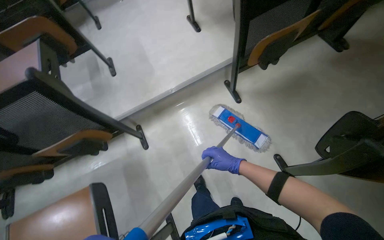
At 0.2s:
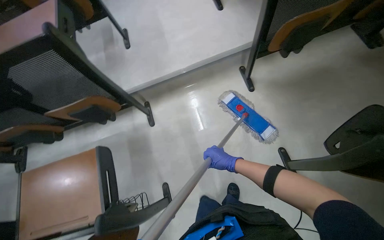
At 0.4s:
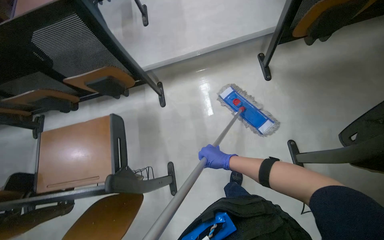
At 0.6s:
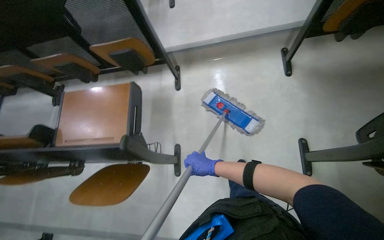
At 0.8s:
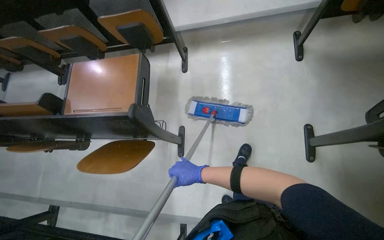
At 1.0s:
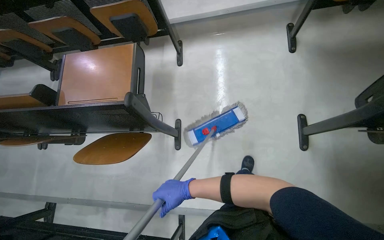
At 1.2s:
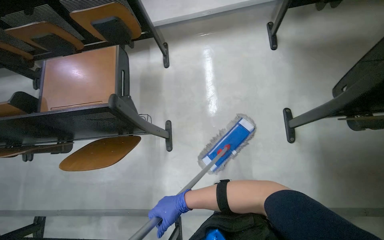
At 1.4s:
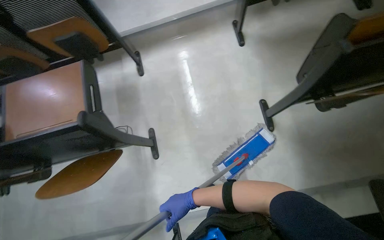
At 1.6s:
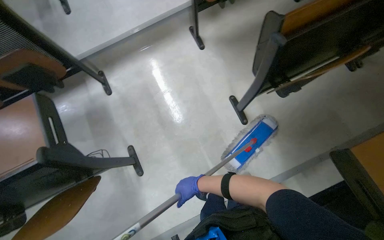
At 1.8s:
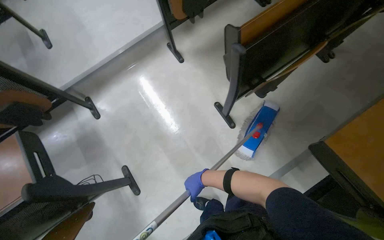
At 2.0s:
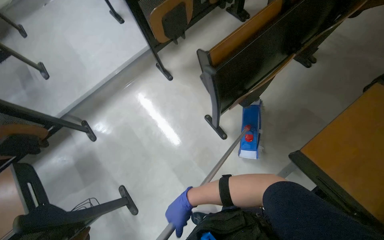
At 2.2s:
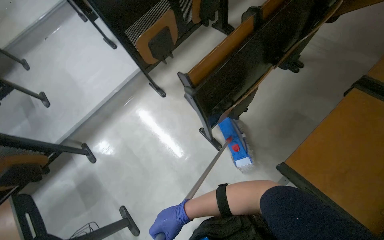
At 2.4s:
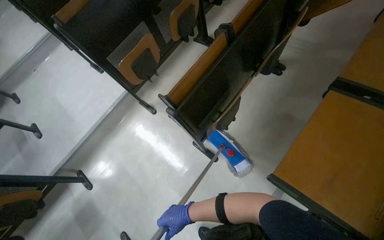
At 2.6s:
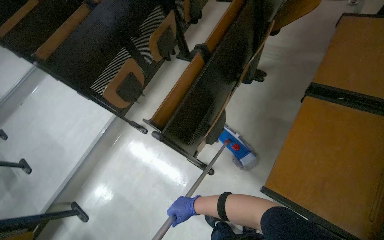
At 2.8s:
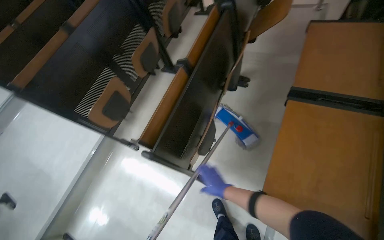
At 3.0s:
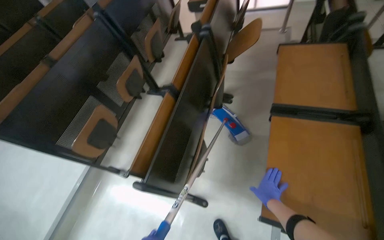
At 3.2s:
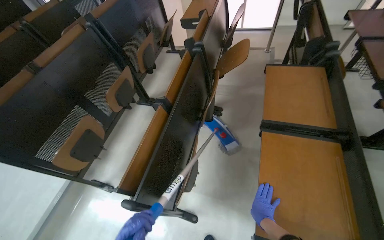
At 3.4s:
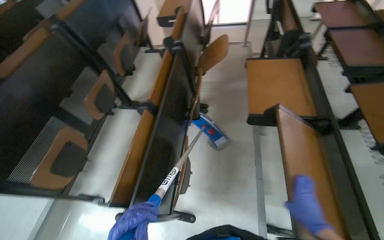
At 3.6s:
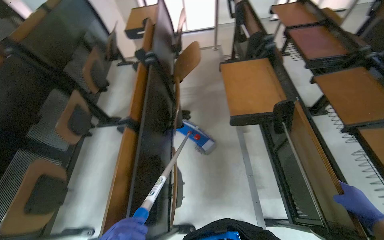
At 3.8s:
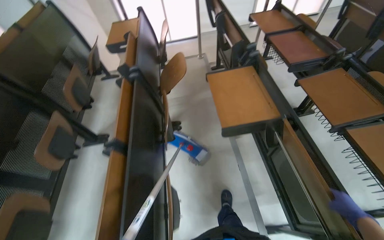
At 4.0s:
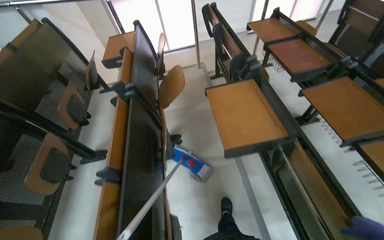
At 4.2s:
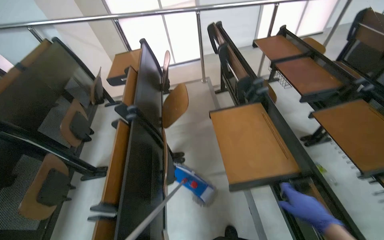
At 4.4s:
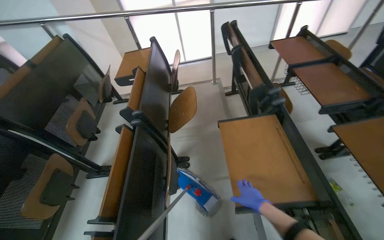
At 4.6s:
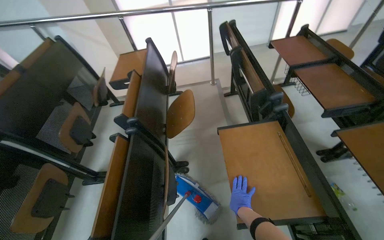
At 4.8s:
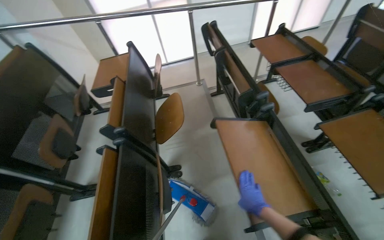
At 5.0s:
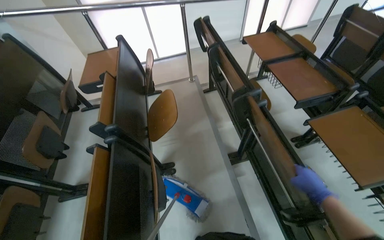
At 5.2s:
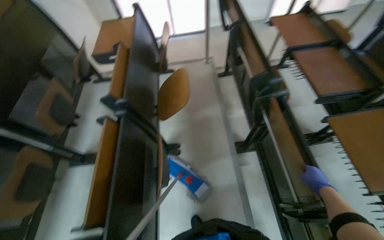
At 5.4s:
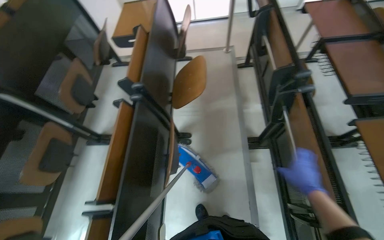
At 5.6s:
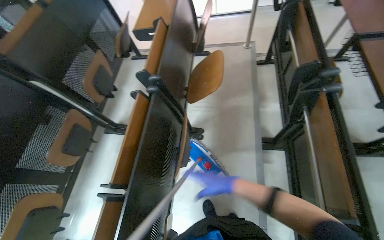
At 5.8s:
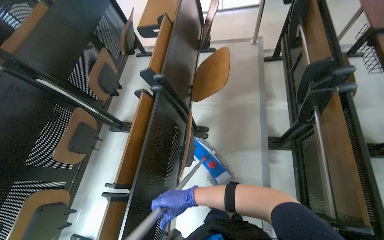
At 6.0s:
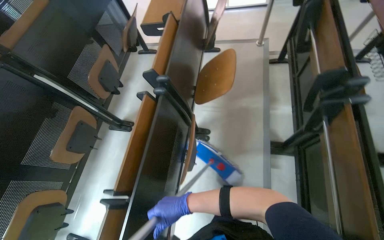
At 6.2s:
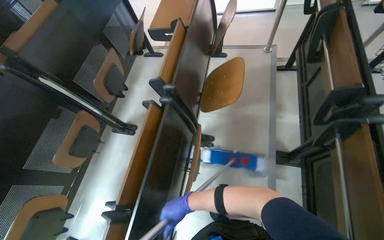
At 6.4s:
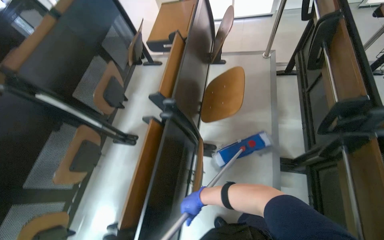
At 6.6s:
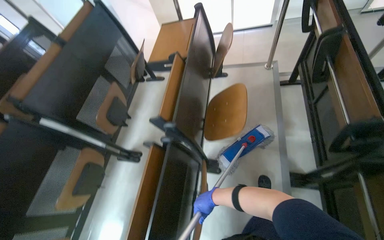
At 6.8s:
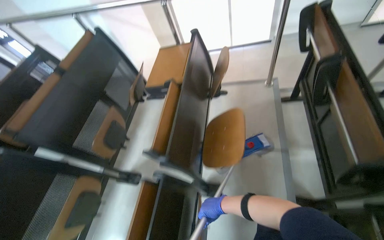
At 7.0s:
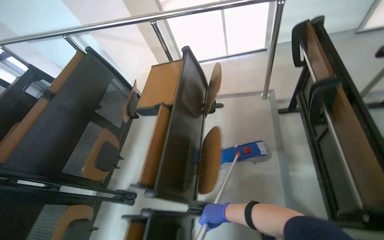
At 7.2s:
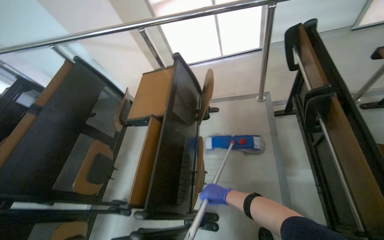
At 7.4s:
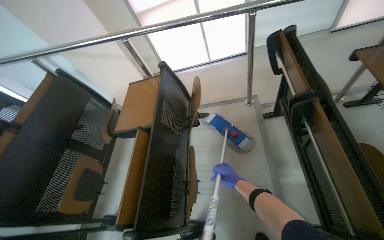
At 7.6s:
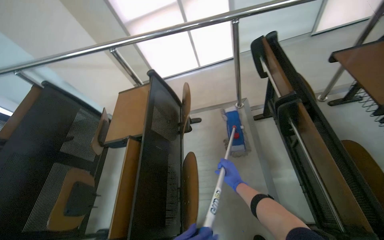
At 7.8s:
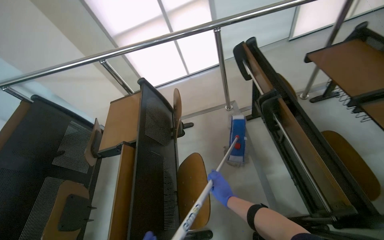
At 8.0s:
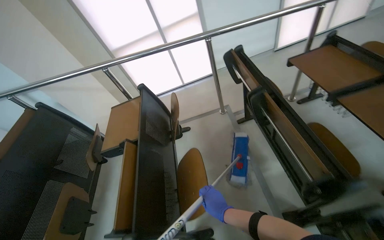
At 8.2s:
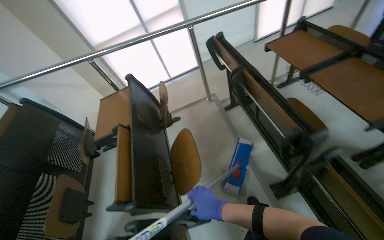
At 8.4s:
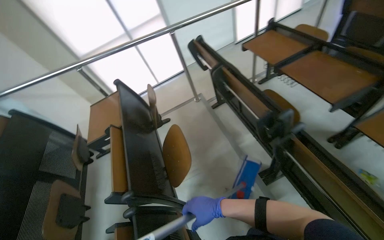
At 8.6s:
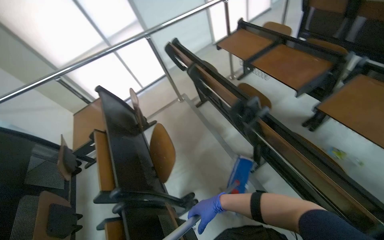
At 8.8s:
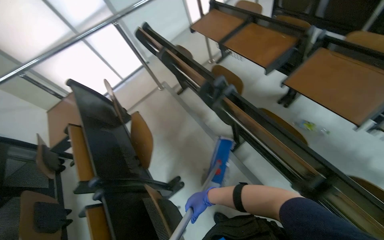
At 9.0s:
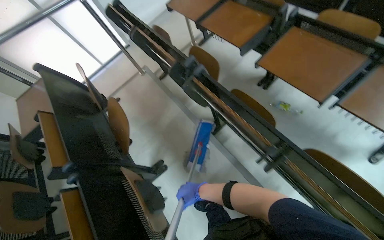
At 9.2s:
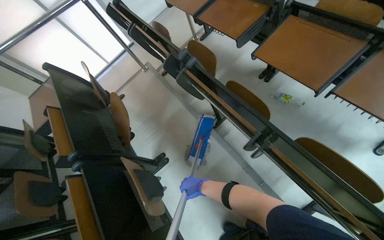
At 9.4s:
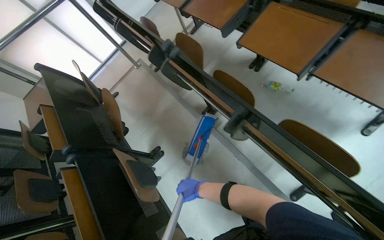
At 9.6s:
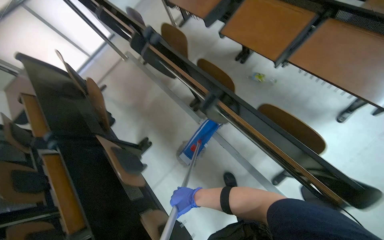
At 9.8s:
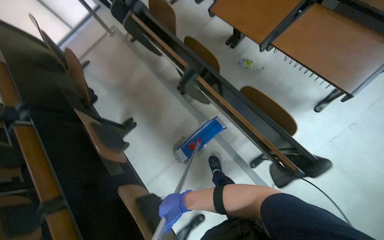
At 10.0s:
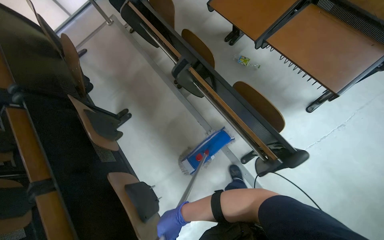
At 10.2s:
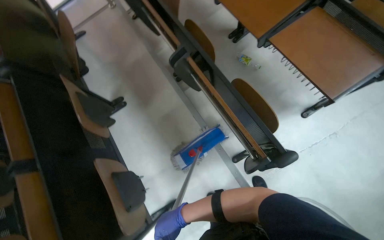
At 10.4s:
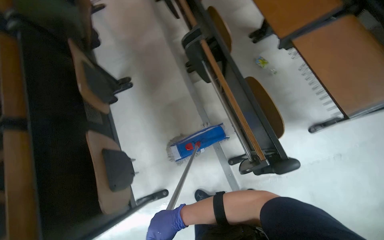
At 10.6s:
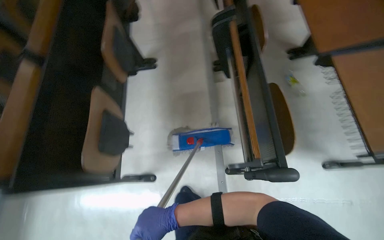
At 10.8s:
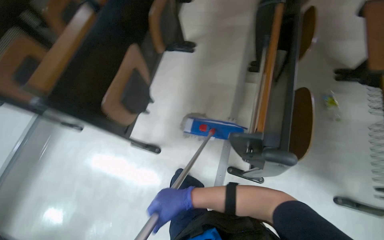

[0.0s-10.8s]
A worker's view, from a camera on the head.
Job: mopping floor.
The whole recording: Cleaning auditorium floor. The worker moves chairs and mops the floor in the auditorium.
0.0s to 1.6s: The camera is carried about 40 cm.
1.6s to 3.0s: The camera travels approximately 60 cm. The camera pitches upward, by some 25 degrees. The scene turns approximately 45 degrees counterclockwise in the picture.
3.0s to 4.6s: The camera travels roughly 50 cm. The head turns to the right by about 20 degrees.
4.6s to 6.2s: The view tips downward by about 15 degrees. The right hand moves to the left, some 30 cm.
6.2s to 7.8s: The head travels about 50 cm. The wearer looks approximately 15 degrees further upward.
7.8s to 9.2s: The camera is carried approximately 80 cm. The wearer looks approximately 30 degrees further to the right.
9.2s to 10.8s: The wearer moves approximately 60 cm. Everything in view rotates some 55 degrees clockwise.

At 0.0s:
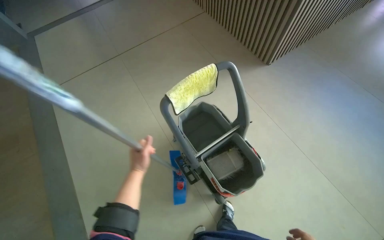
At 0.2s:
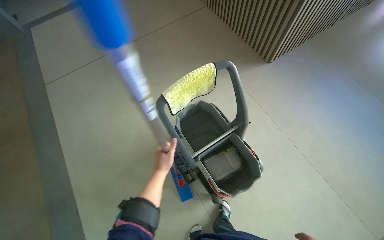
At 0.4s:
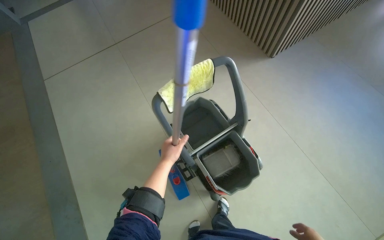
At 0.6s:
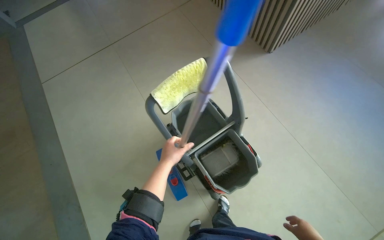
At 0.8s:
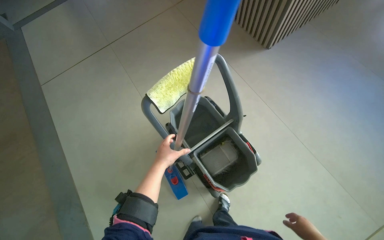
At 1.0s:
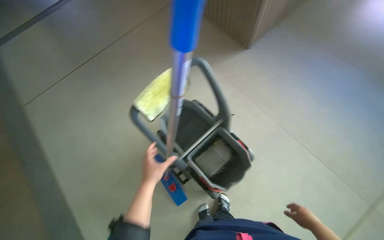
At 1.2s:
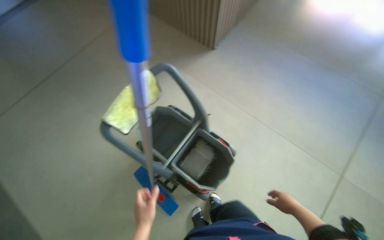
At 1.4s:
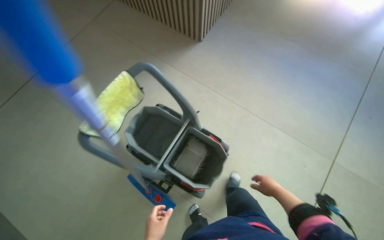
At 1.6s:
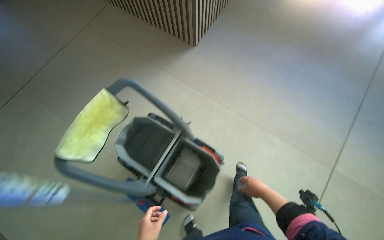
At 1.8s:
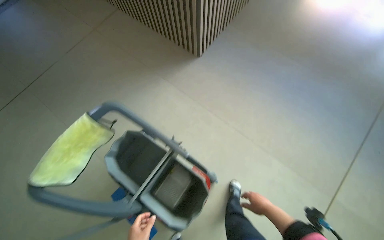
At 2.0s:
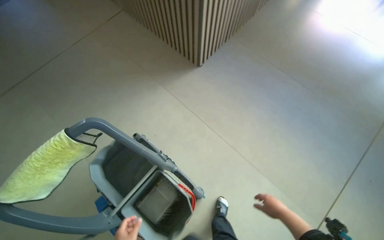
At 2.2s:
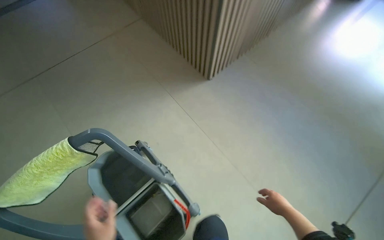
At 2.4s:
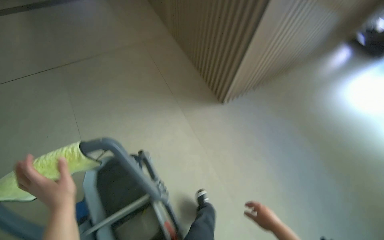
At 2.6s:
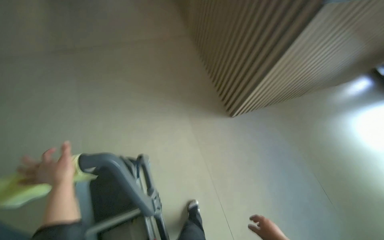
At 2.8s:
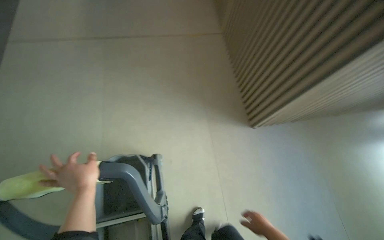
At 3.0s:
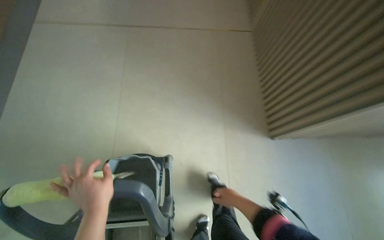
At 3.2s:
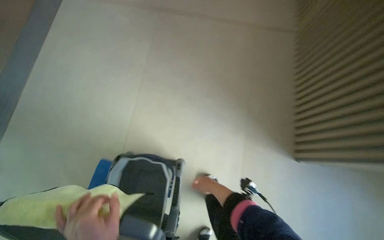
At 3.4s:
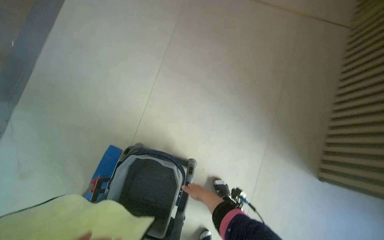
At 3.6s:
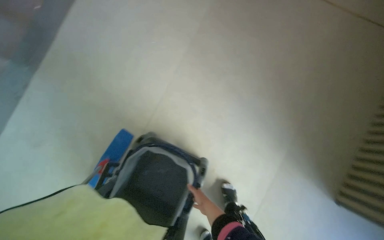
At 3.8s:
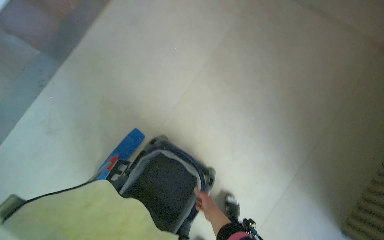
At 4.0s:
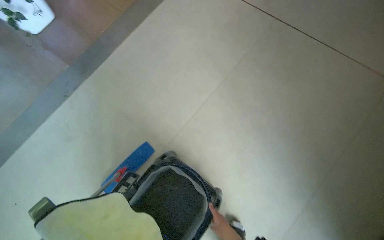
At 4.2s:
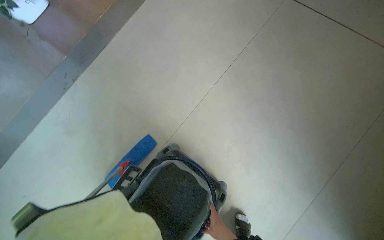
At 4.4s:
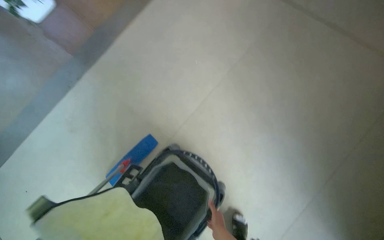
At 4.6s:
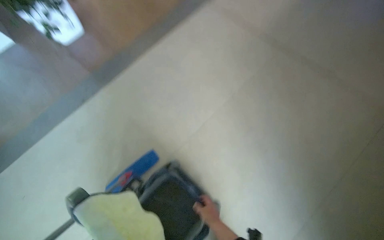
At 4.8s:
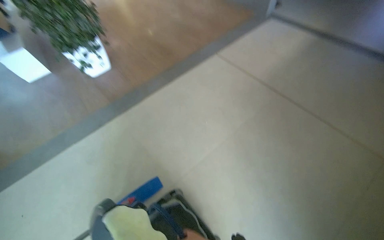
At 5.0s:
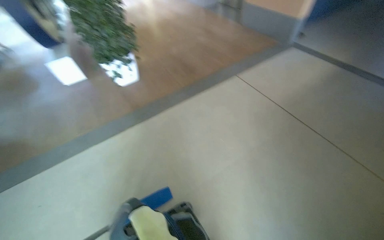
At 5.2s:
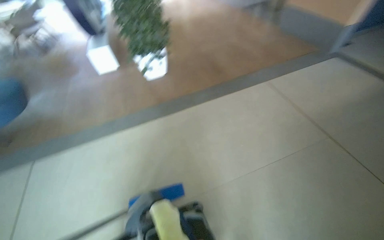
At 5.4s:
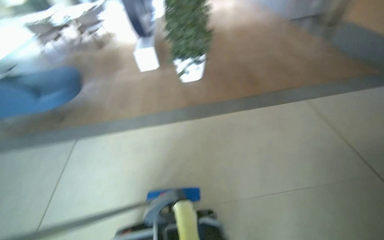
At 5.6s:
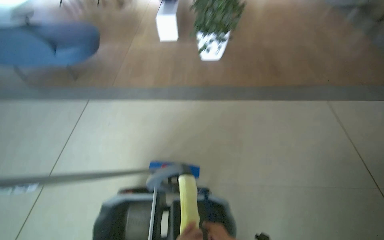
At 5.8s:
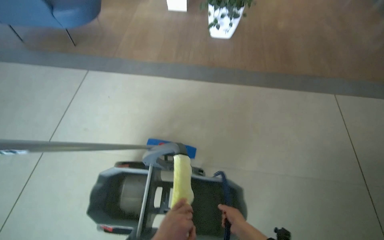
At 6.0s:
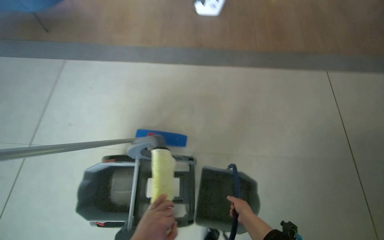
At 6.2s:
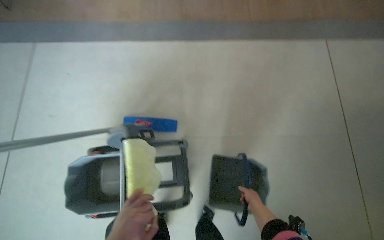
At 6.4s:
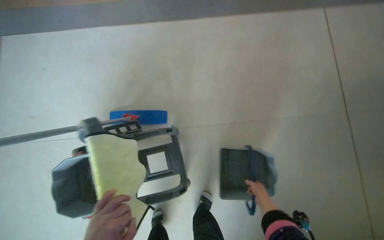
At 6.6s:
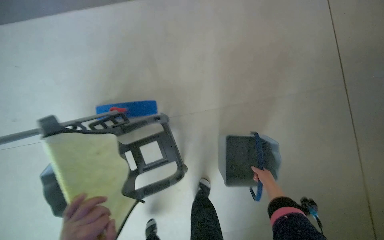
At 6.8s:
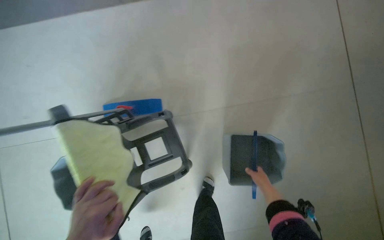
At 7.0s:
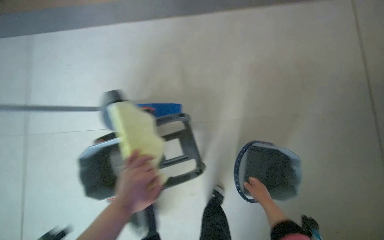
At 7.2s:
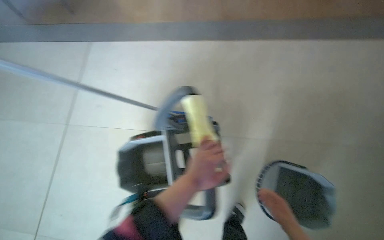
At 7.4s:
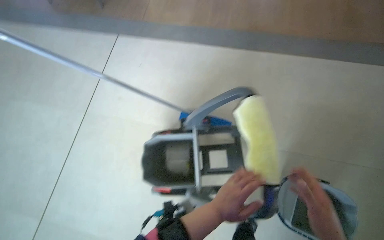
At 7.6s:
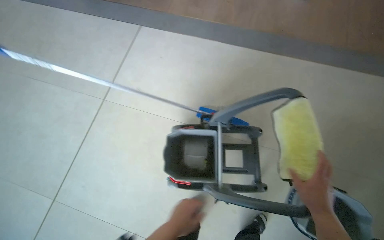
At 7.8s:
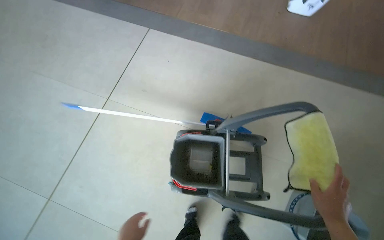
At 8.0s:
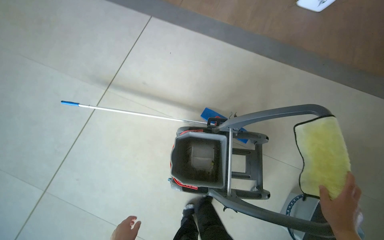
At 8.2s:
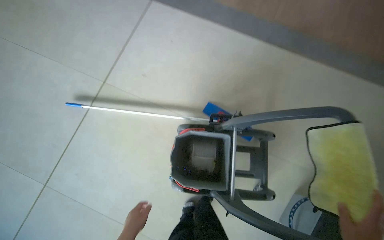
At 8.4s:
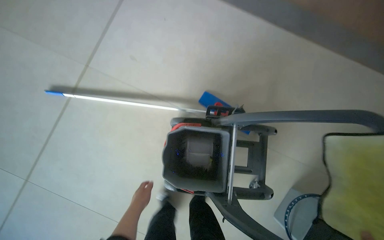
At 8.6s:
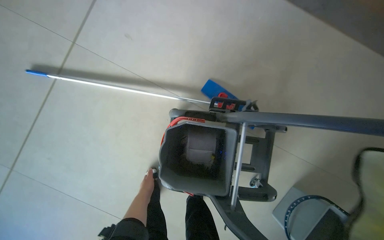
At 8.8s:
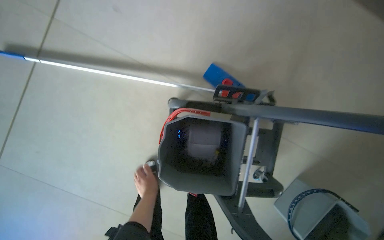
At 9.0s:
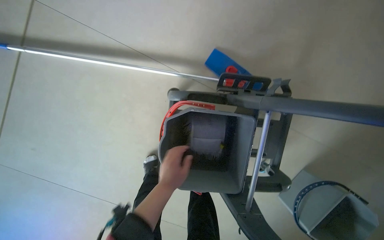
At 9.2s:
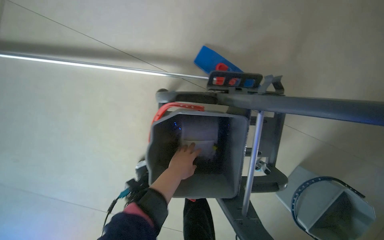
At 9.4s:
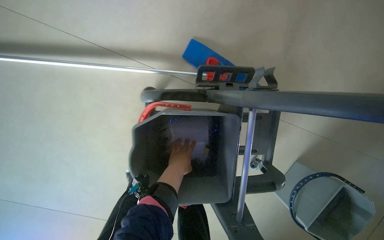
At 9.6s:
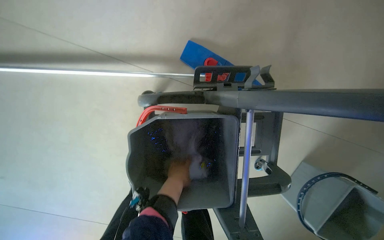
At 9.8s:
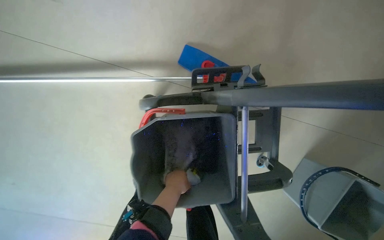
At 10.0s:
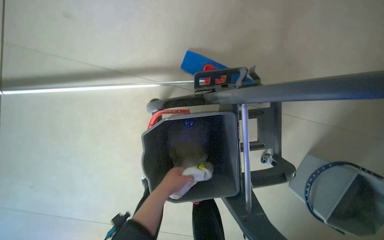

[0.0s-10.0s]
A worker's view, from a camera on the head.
Job: preparing cleaning supplies.
The whole recording: Preparing mop for cleaning. The worker removes and wrings mop heads, then attaches a clean mop head to the handle.
1.4s to 2.8s: The wearer moves roughly 50 cm. The wearer looks some 40 degrees further to the left.
2.8s to 4.2s: The wearer looks roughly 50 degrees further to the left.
4.2s to 5.8s: The camera travels approximately 40 cm. The wearer's head swings approximately 55 degrees to the left.
5.8s to 7.2s: The view tips downward by approximately 15 degrees.
7.2s to 8.6s: The camera is carried roughly 60 cm. The view tips downward by about 15 degrees.
8.6s to 10.0s: The left hand shifts roughly 10 cm to the right.
